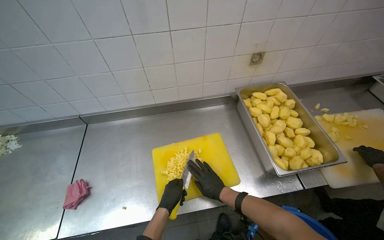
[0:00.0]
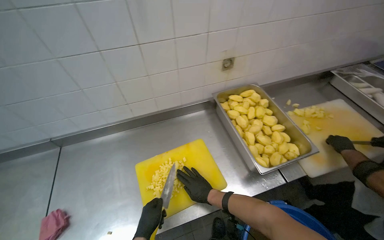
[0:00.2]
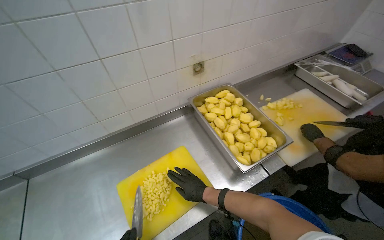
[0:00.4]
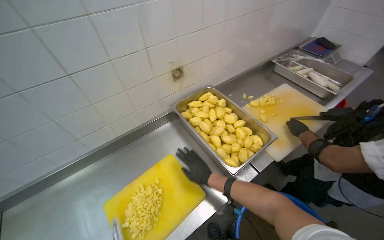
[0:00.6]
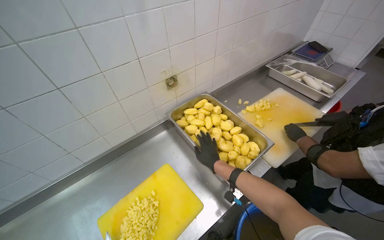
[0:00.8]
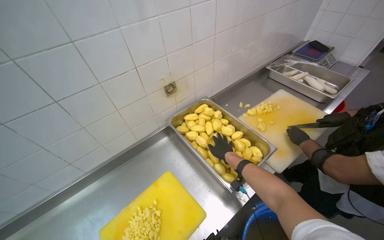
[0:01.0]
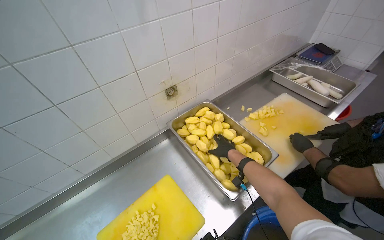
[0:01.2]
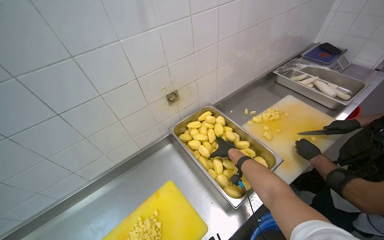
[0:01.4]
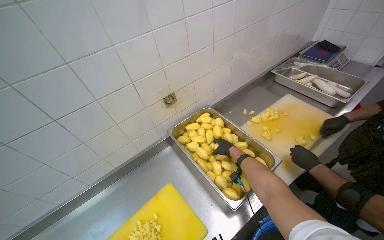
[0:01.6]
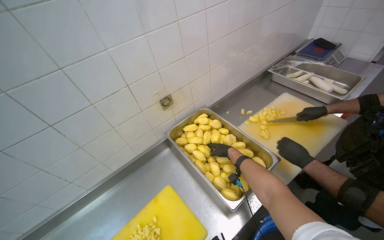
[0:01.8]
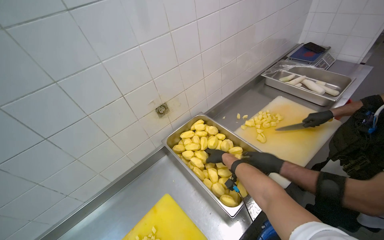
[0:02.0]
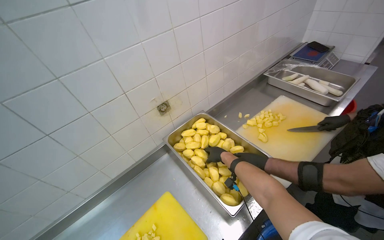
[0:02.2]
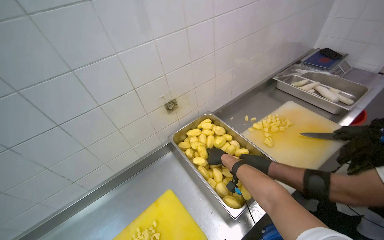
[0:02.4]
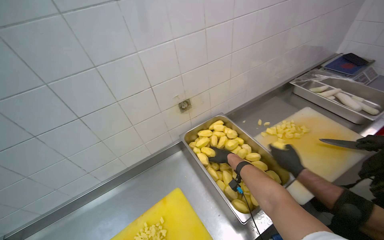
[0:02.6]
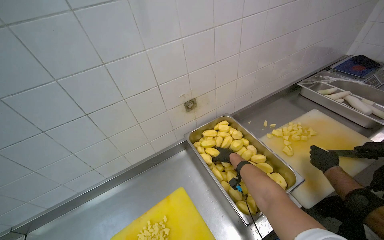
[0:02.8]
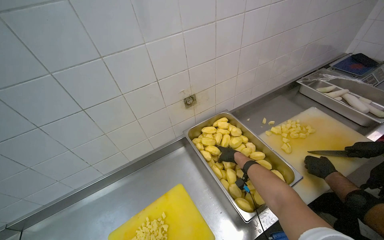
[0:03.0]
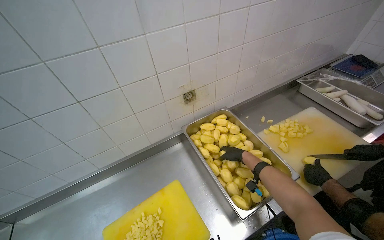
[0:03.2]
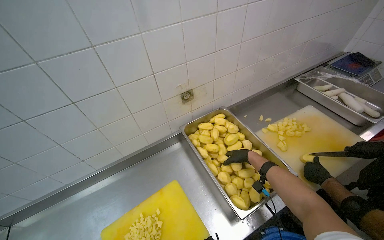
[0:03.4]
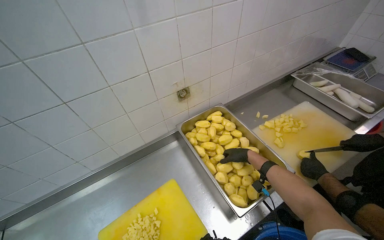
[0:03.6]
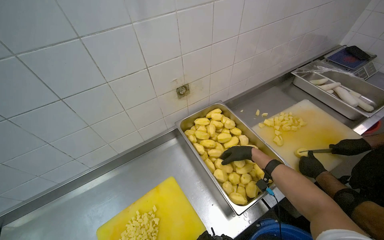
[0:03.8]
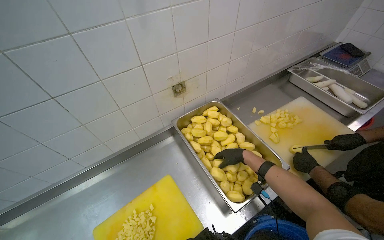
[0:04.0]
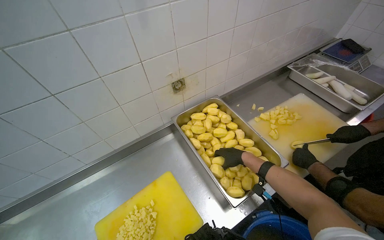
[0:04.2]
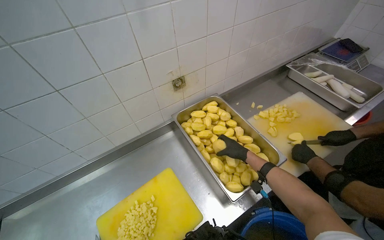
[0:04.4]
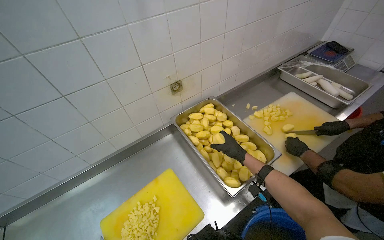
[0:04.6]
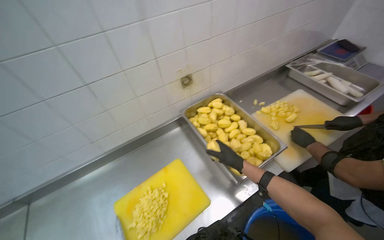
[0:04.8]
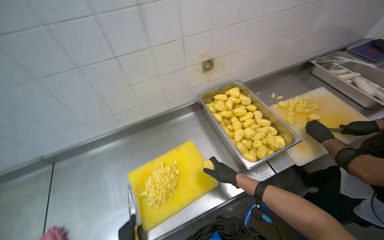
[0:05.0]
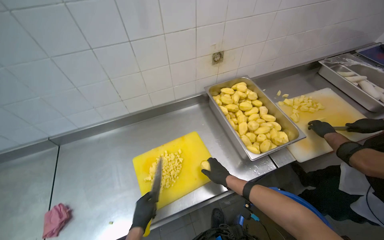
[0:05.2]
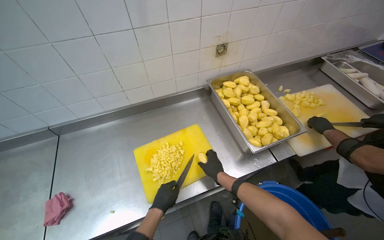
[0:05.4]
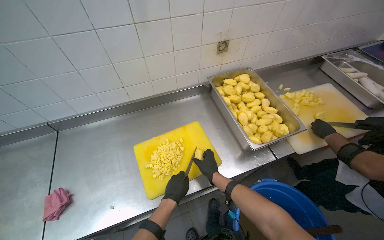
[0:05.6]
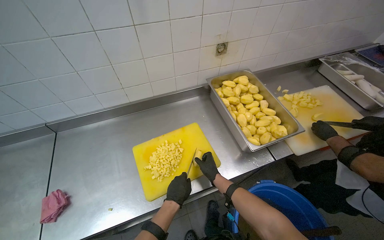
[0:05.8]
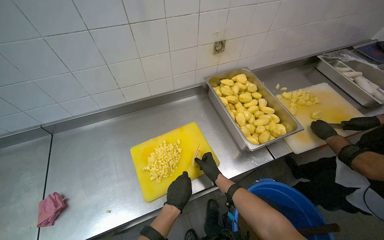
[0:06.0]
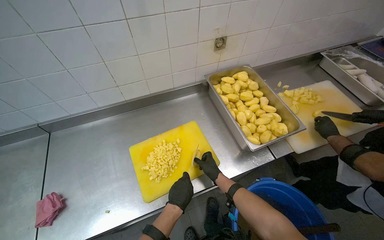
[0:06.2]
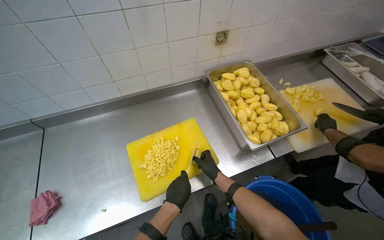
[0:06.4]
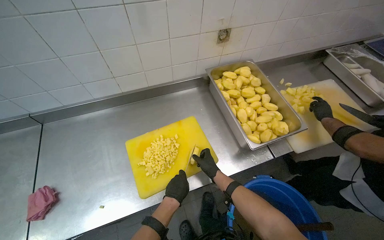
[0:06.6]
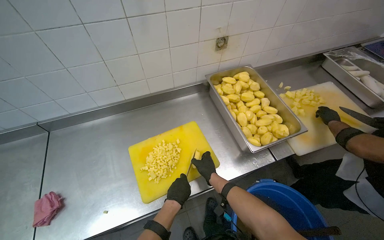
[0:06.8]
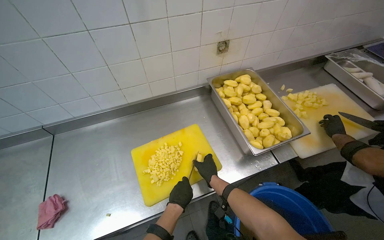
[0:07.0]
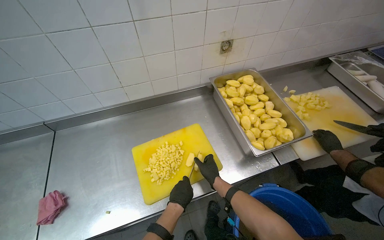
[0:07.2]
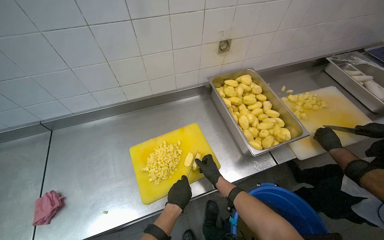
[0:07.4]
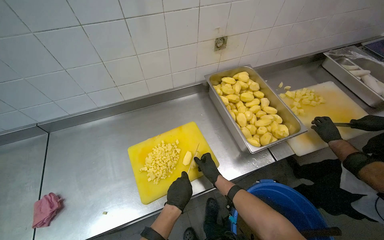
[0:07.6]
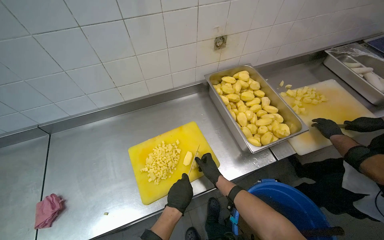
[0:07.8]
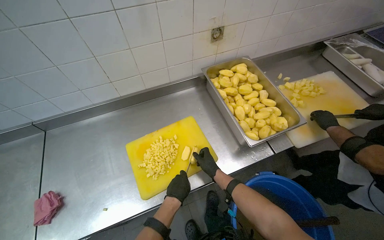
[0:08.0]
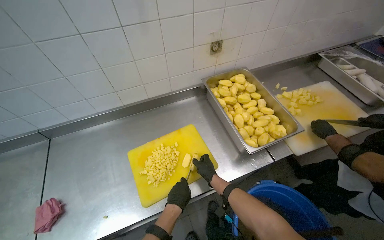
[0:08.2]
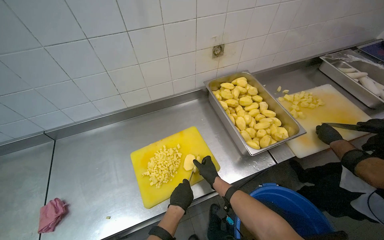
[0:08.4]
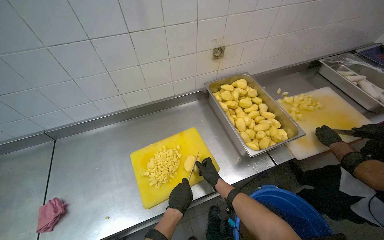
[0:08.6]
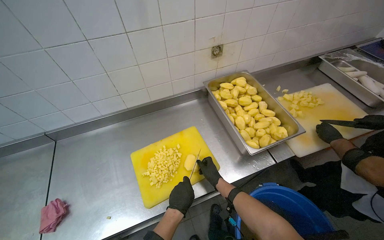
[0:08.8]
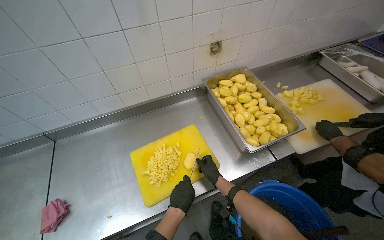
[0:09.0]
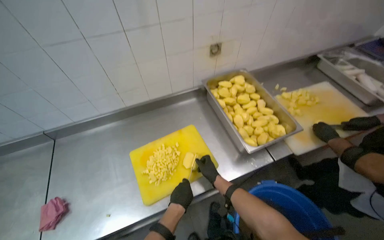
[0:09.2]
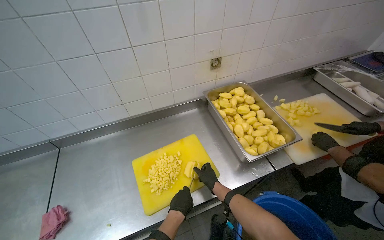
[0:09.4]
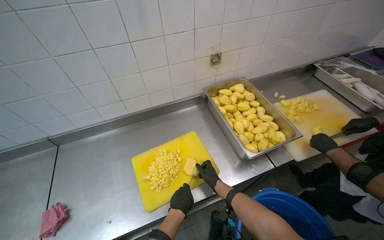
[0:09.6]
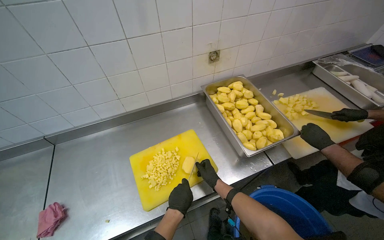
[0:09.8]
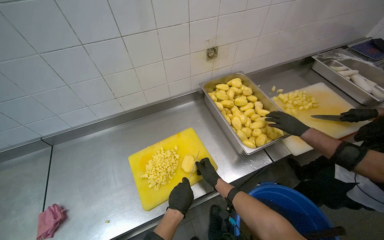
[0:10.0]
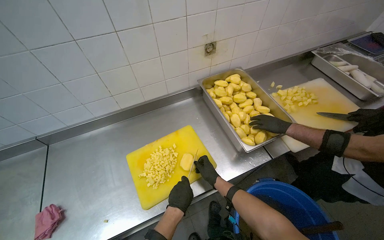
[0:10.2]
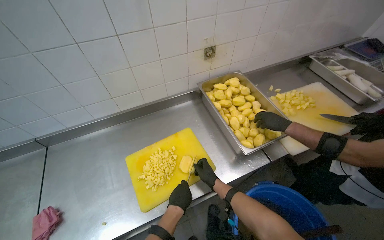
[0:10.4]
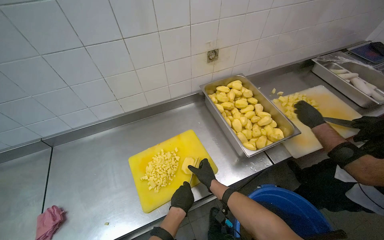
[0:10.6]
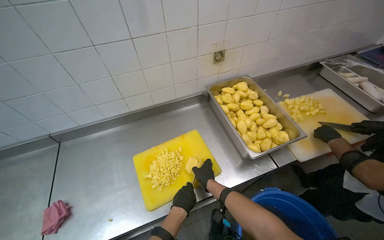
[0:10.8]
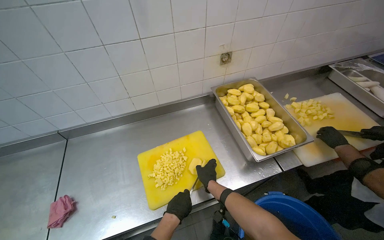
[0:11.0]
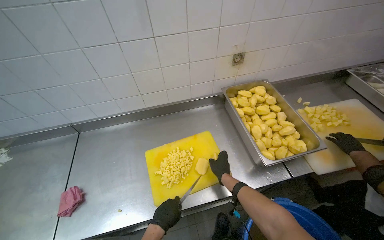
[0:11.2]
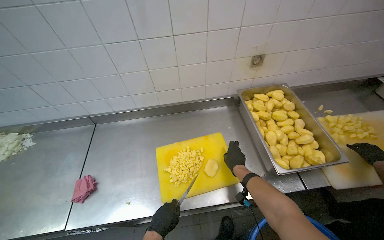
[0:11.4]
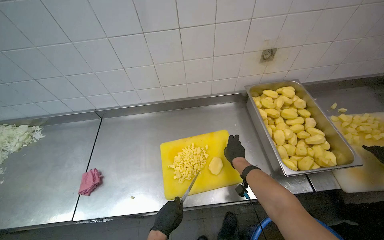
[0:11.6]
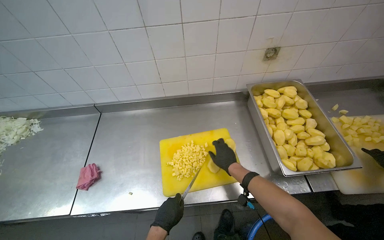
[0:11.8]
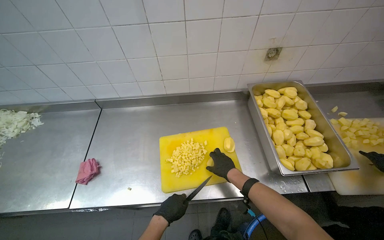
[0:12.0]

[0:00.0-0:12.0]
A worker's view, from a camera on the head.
Job: preparing food.
The whole recording: Chopping potatoes into cubes. The worker chops peeled potatoes into small cubes on a yellow cutting board.
0:00.0 to 0:01.6: The wearer looks approximately 30 degrees further to the right.
0:04.4 to 0:06.0: The right hand moves down the picture and to the left, some 40 cm.
0:06.0 to 0:10.4: The hands work in one place, with small movements.
0:10.4 to 0:12.0: The wearer looks some 20 degrees further to the left. The left hand goes roughly 10 cm to the left. The right hand heads up the picture, covering some 10 cm.

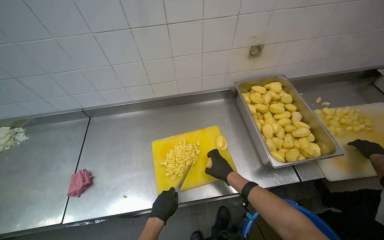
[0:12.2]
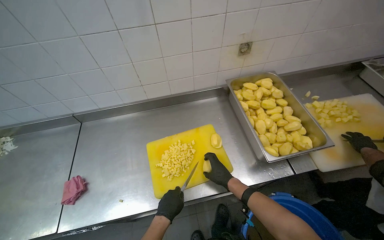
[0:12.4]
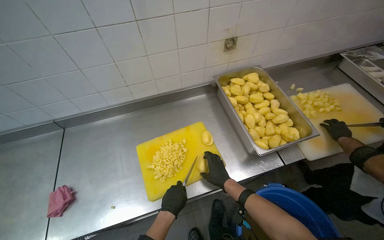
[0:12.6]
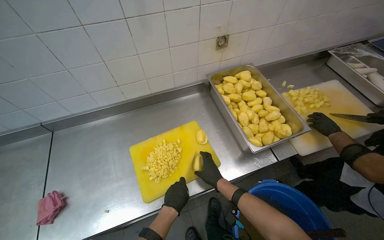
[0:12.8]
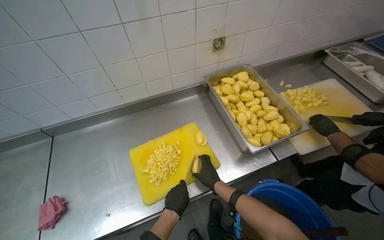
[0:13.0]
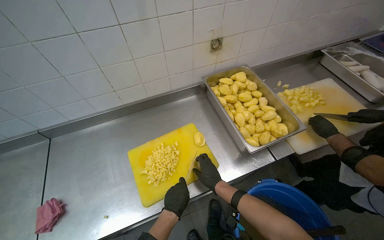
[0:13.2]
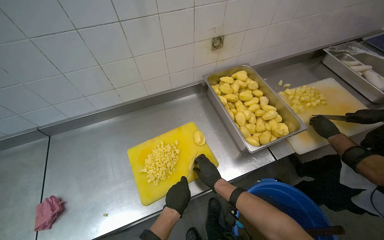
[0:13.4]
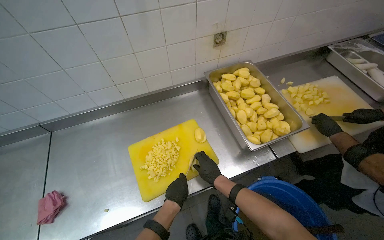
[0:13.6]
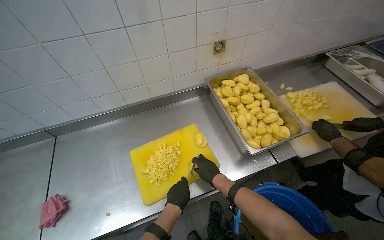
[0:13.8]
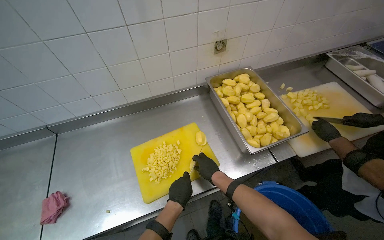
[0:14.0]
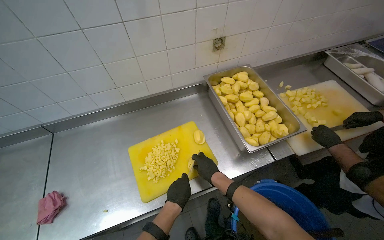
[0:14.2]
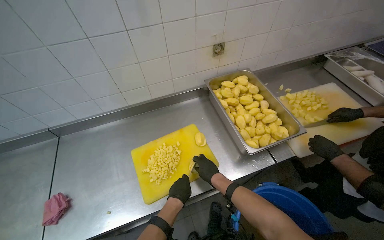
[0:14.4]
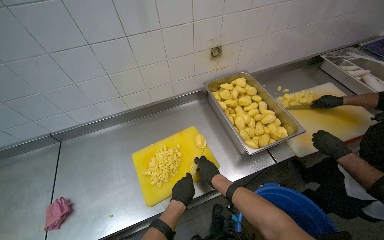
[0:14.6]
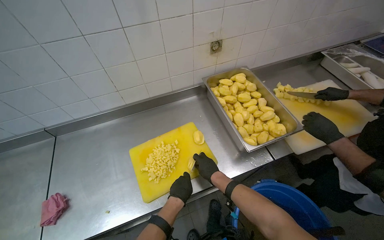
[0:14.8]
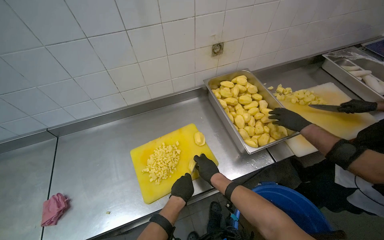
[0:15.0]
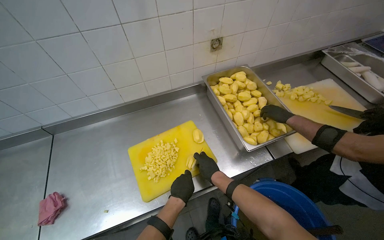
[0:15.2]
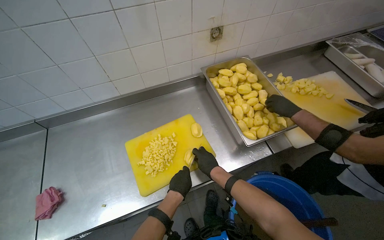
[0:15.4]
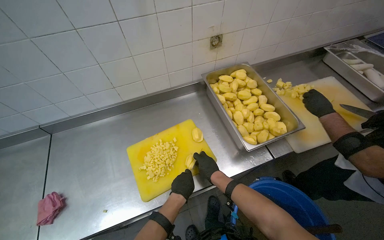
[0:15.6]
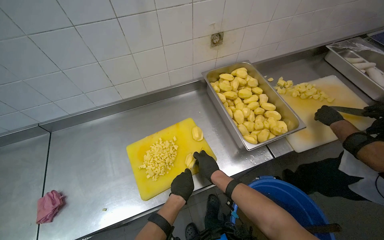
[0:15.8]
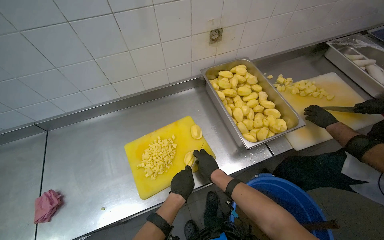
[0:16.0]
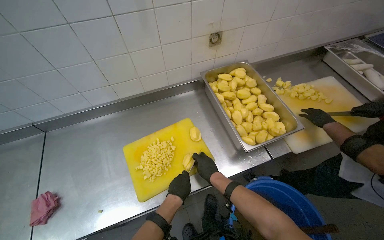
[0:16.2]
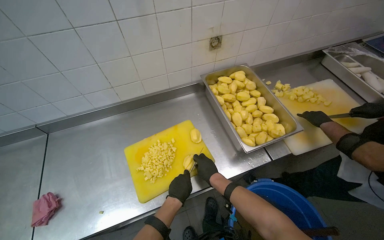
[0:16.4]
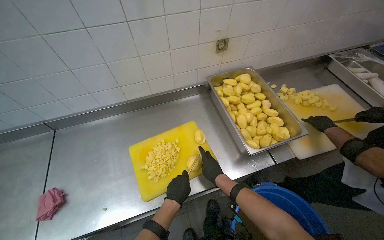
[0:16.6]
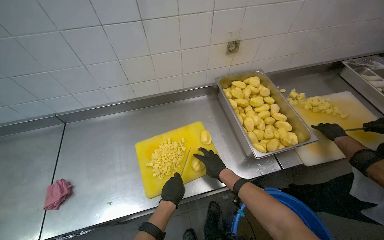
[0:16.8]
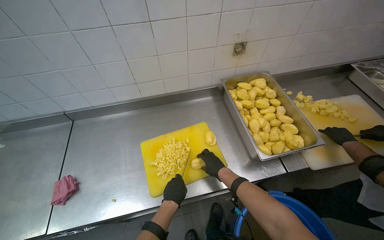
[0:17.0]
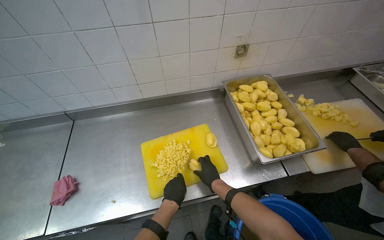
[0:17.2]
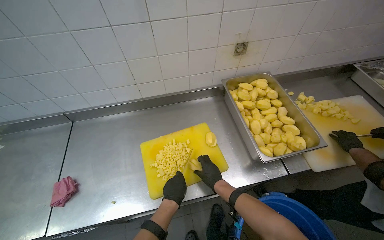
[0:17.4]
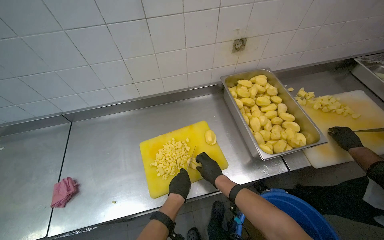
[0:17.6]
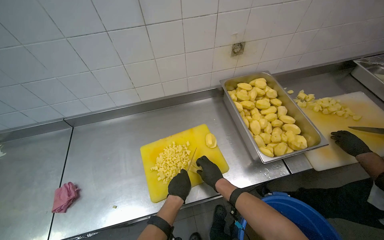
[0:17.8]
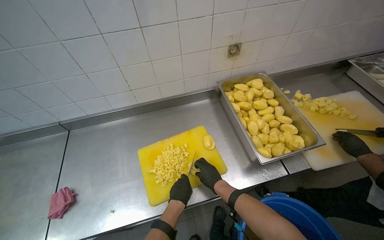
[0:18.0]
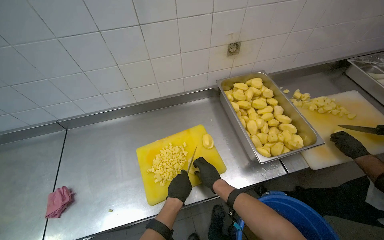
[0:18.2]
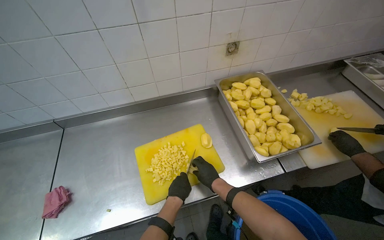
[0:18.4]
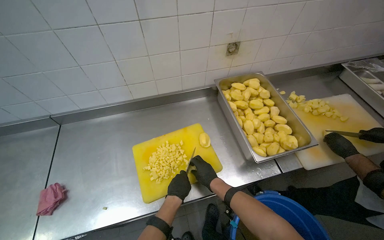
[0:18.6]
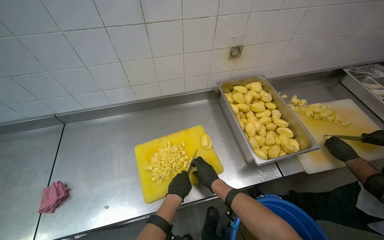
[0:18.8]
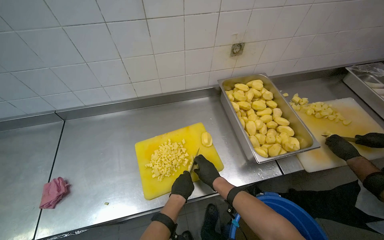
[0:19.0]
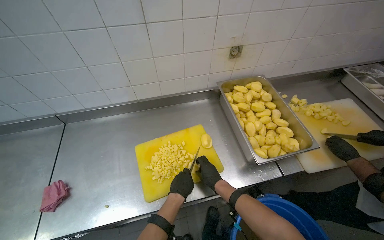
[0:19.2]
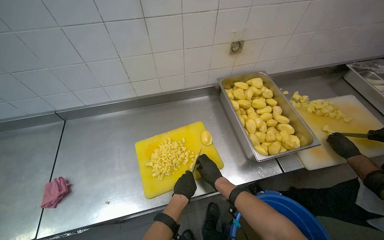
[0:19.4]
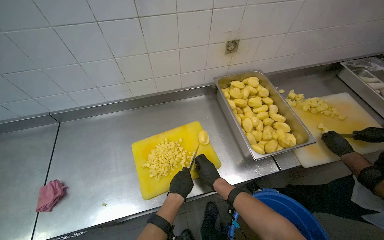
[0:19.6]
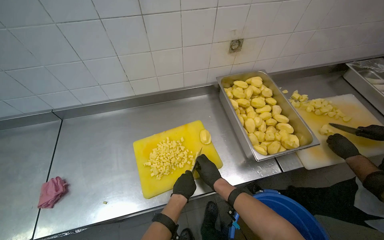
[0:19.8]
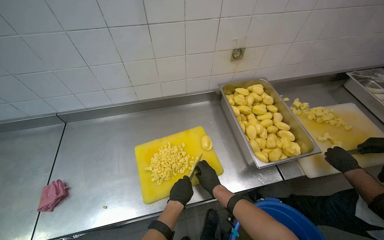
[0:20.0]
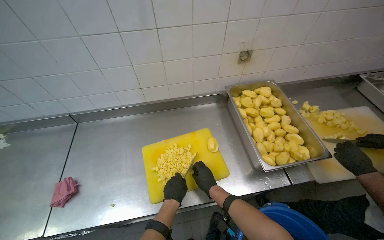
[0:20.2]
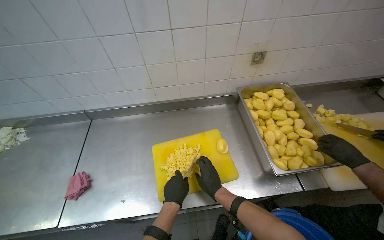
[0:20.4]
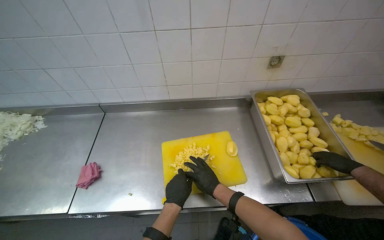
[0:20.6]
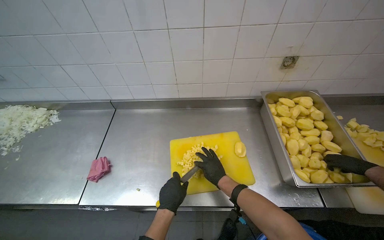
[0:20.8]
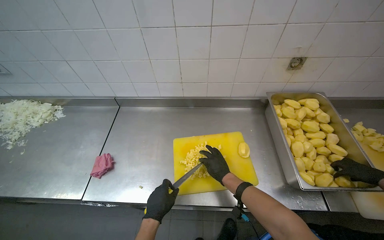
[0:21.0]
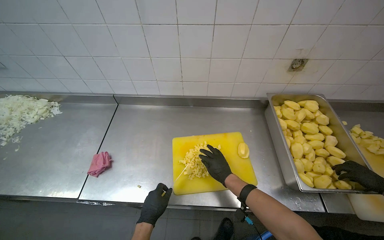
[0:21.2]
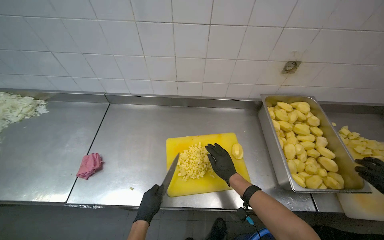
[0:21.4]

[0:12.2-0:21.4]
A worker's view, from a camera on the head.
Job: preparing food.
The whole recording: Chopping potatoes into cubes. The worker chops peeled potatoes into small cubes on a yellow cutting board.
0:12.2 to 0:13.8: The left hand moves to the right, some 10 cm.
0:13.8 to 0:19.8: The hands are busy where they are.
0:19.8 to 0:21.4: The left hand travels to the left by approximately 25 cm.
